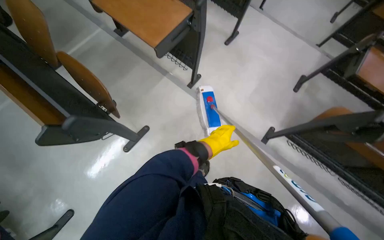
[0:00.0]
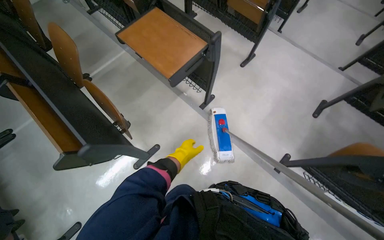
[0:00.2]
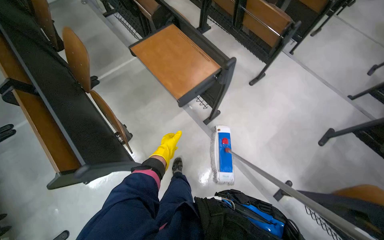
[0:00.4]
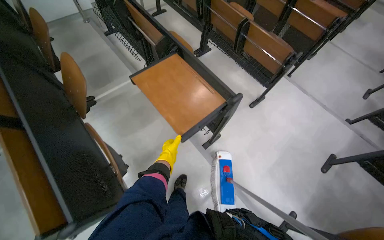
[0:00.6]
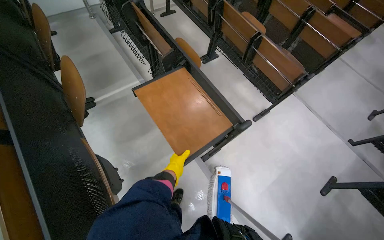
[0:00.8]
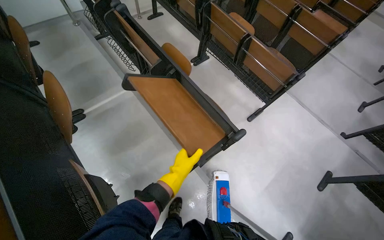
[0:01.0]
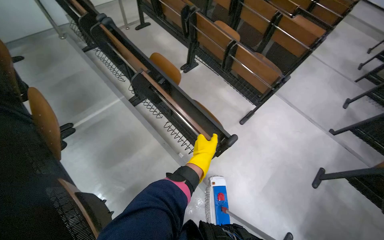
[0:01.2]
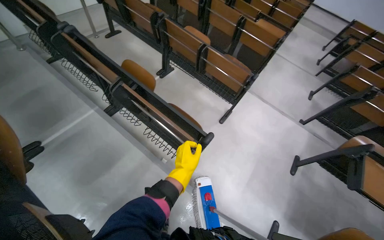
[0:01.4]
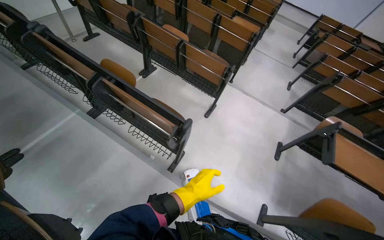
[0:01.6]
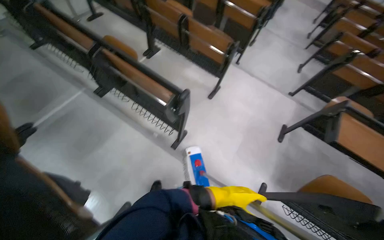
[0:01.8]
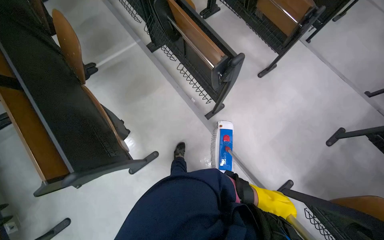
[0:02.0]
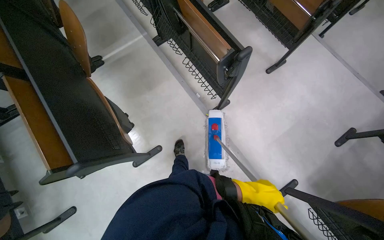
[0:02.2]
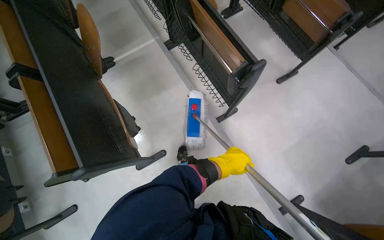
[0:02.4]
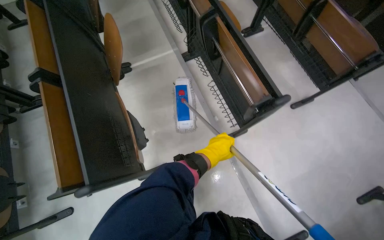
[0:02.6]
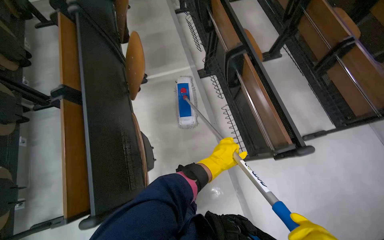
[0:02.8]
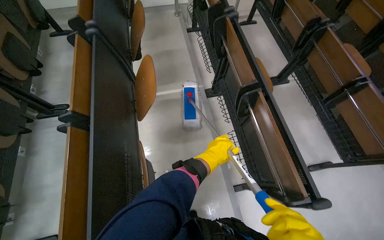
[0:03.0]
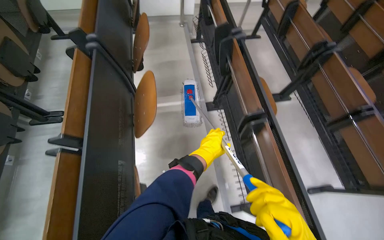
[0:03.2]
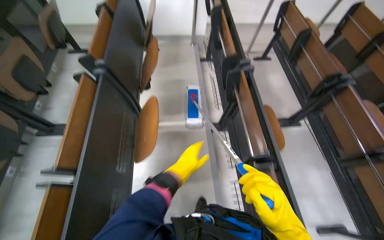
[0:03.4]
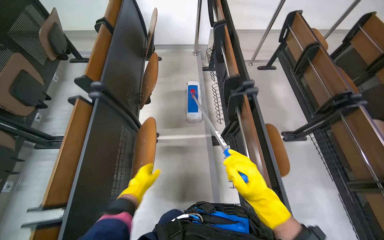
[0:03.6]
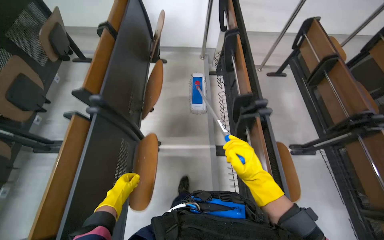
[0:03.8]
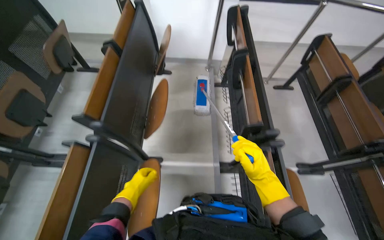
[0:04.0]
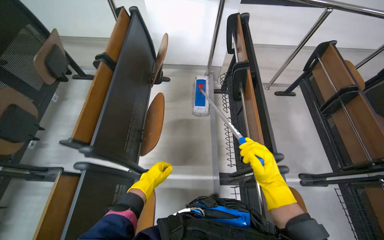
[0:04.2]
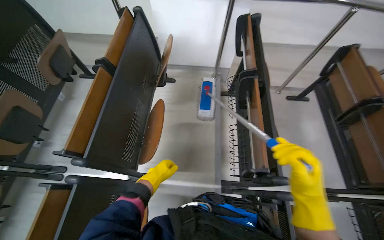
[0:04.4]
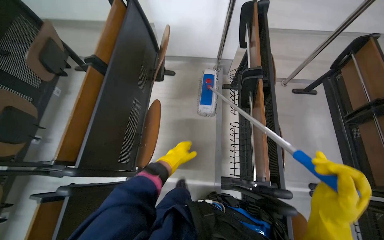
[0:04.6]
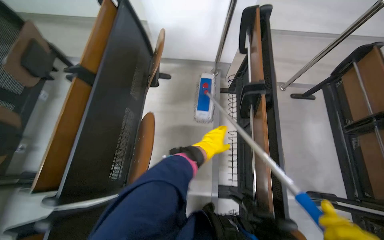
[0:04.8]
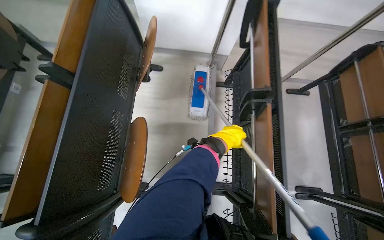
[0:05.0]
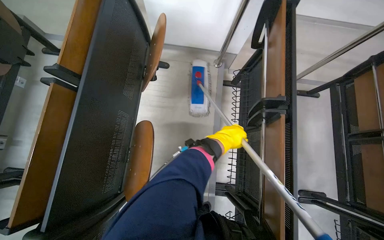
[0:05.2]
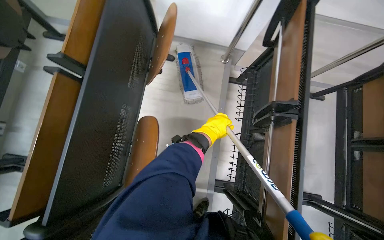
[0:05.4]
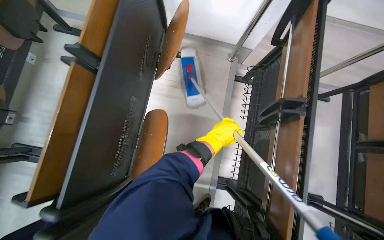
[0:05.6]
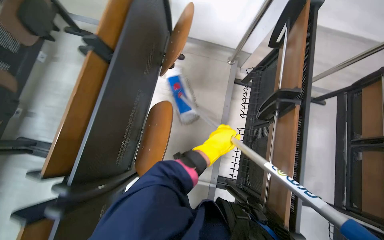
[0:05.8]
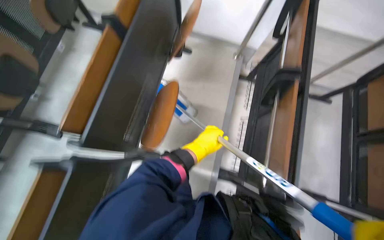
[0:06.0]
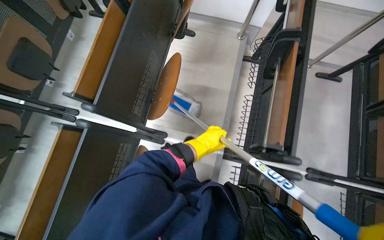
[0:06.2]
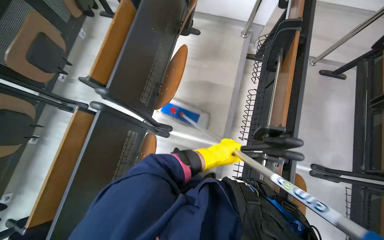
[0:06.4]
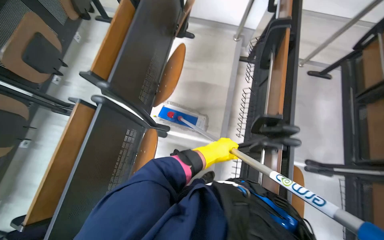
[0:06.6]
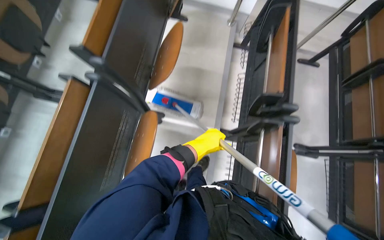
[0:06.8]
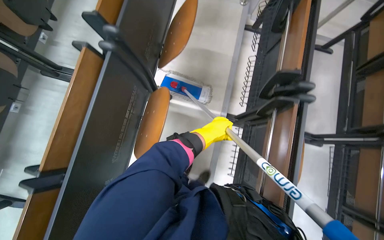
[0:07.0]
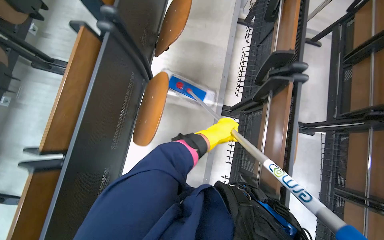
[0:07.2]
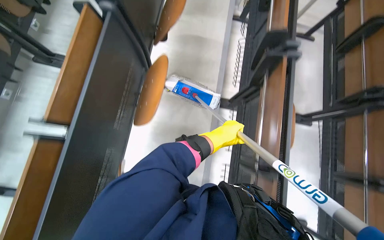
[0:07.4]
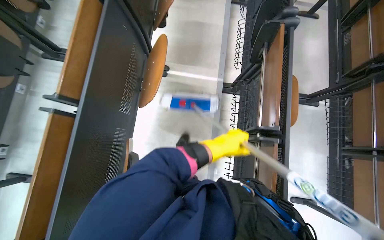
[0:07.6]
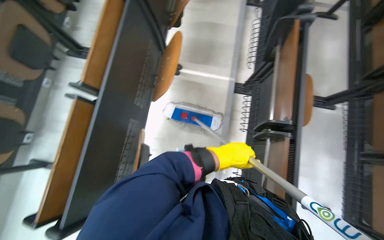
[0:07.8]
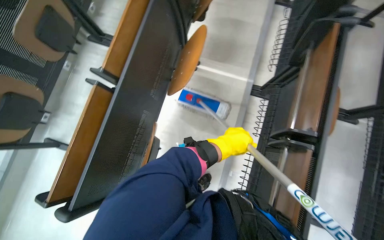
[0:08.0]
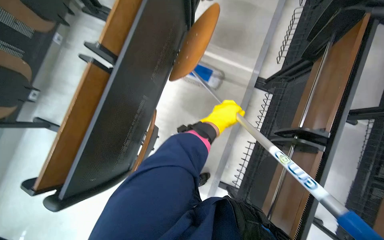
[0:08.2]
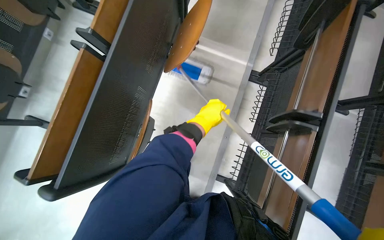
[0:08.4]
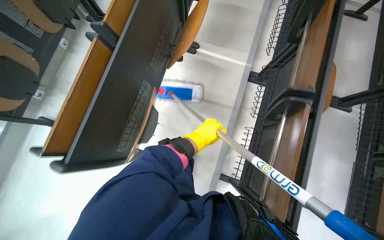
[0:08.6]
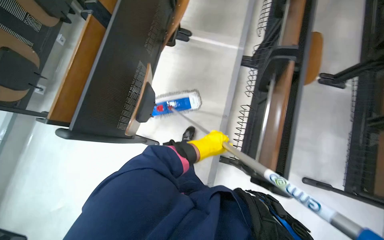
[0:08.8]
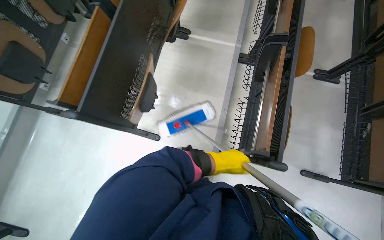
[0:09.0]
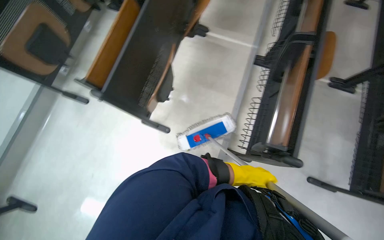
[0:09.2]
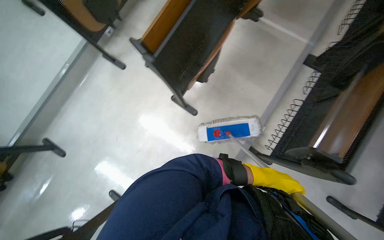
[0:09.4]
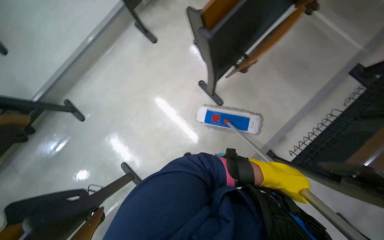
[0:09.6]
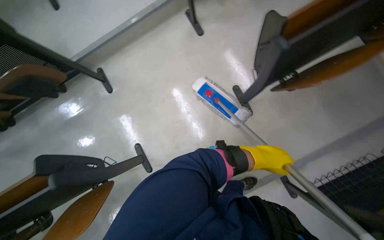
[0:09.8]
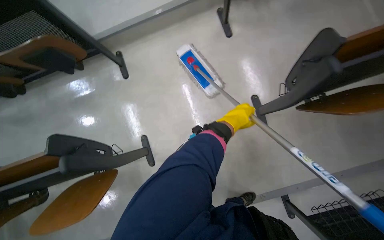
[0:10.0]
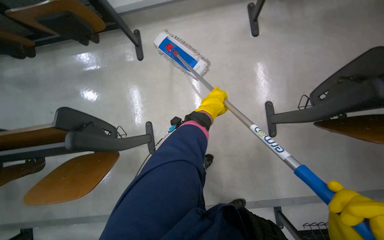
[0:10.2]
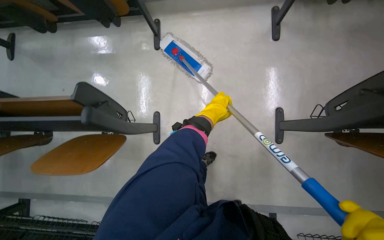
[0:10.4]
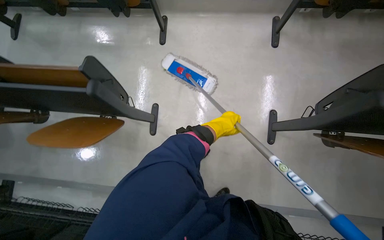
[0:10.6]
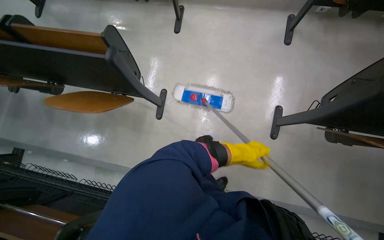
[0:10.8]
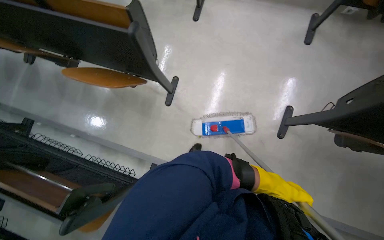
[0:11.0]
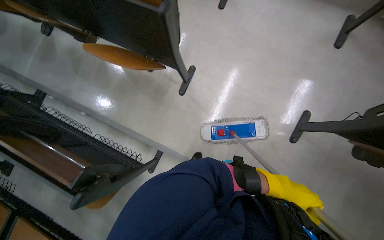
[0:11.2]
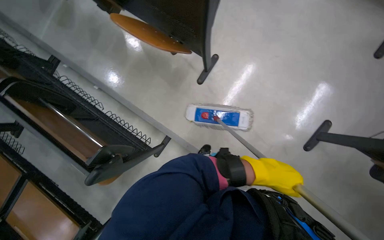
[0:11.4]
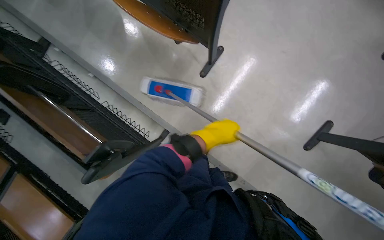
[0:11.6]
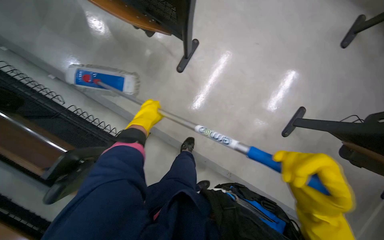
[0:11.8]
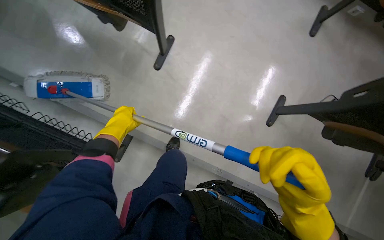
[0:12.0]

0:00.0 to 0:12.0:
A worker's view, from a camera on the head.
Job: organizing items.
The whole recording: Folding up lecture hall desks. The worker folds up the desks attached to the lecture hall seats.
0:00.0 to 0:01.6: The camera travels approximately 50 cm. The camera pitches upward, by approximately 15 degrees.
0:01.6 to 0:03.0: The wearer looks about 45 degrees further to the left.
0:03.0 to 0:04.4: The head travels approximately 90 cm.
0:04.4 to 0:06.0: The left hand heads up the picture and to the right, covering about 20 cm.
0:06.0 to 0:07.6: The head travels about 80 cm.
0:07.6 to 0:09.0: The head travels about 50 cm.
0:09.0 to 0:10.4: The camera is carried roughly 70 cm. The wearer looks about 75 degrees further to the left. The view tilts about 15 degrees downward.
0:10.4 to 0:12.0: The camera travels roughly 50 cm. Everything in view rotates some 25 degrees clockwise.

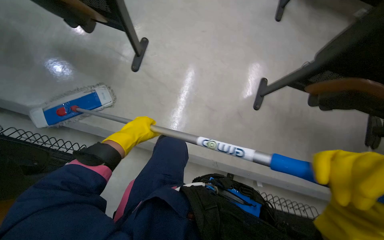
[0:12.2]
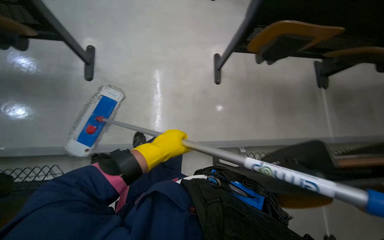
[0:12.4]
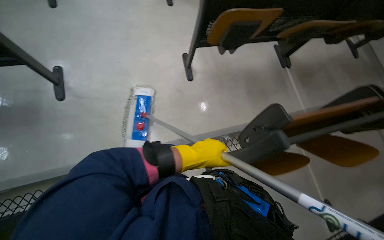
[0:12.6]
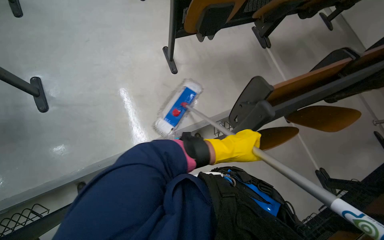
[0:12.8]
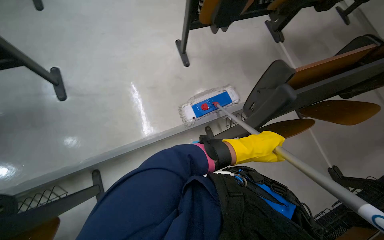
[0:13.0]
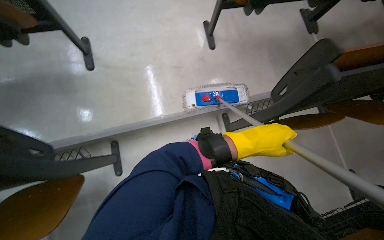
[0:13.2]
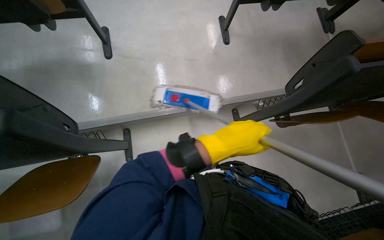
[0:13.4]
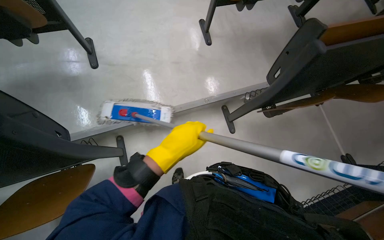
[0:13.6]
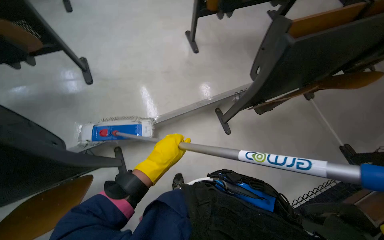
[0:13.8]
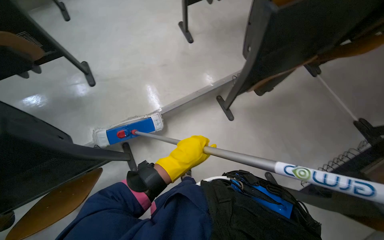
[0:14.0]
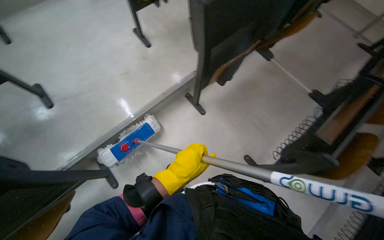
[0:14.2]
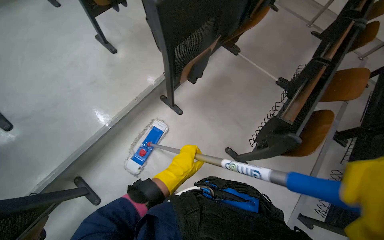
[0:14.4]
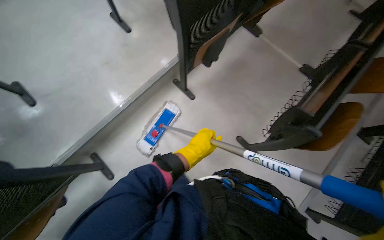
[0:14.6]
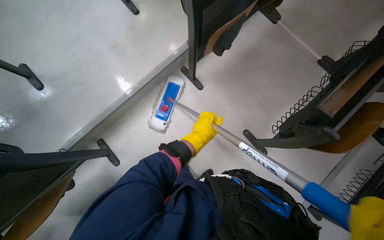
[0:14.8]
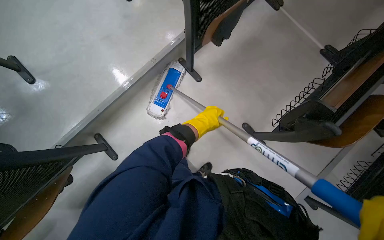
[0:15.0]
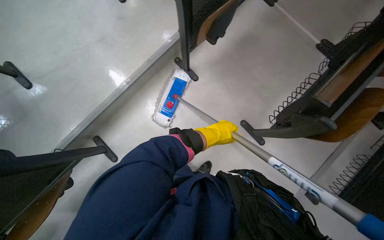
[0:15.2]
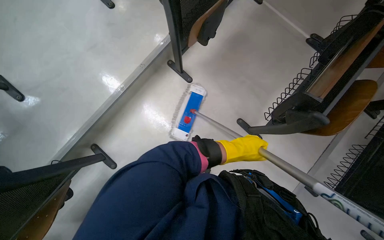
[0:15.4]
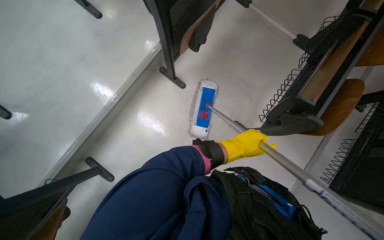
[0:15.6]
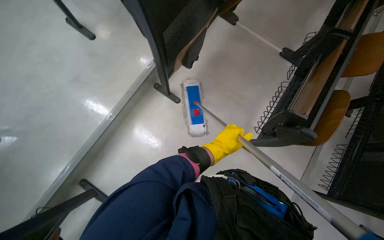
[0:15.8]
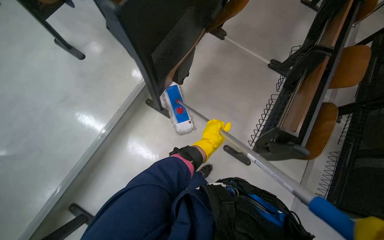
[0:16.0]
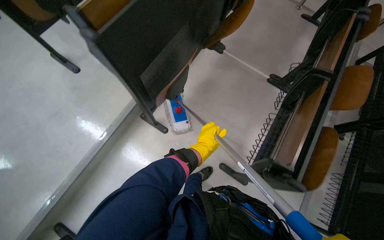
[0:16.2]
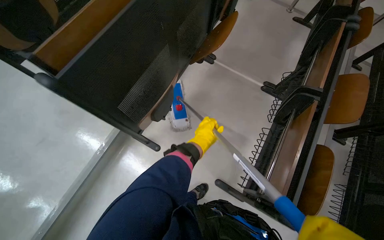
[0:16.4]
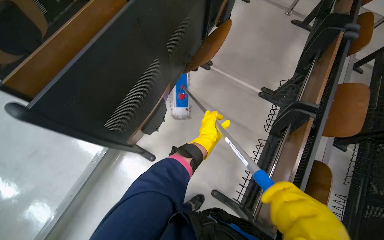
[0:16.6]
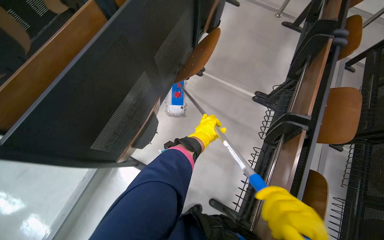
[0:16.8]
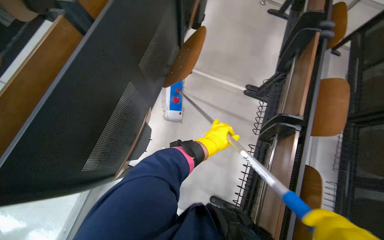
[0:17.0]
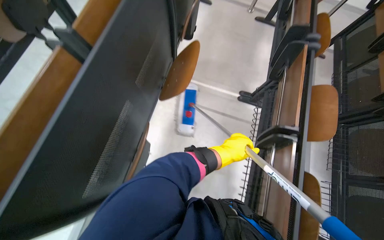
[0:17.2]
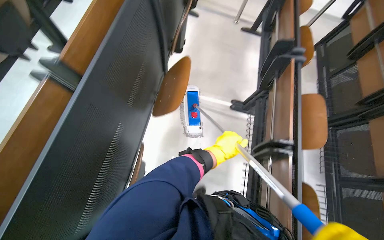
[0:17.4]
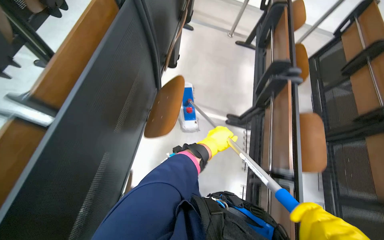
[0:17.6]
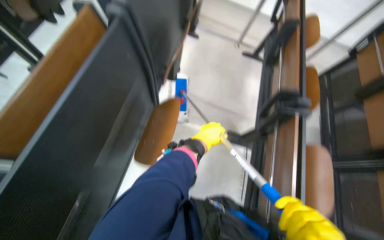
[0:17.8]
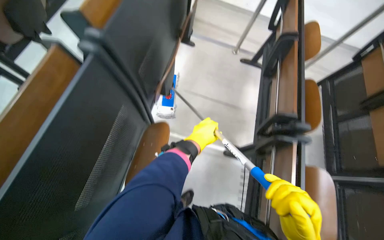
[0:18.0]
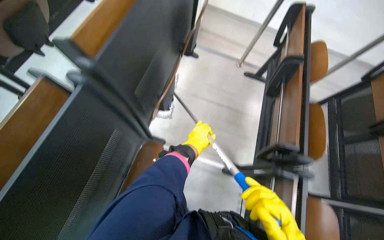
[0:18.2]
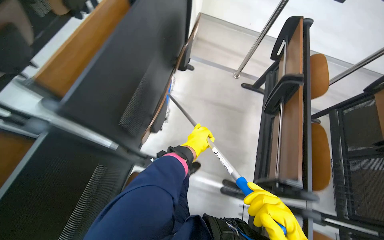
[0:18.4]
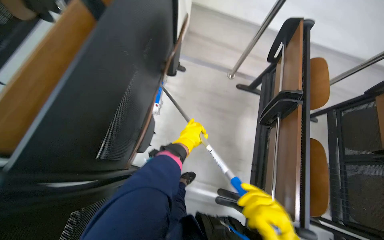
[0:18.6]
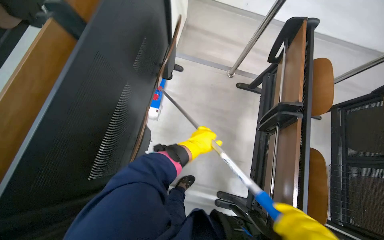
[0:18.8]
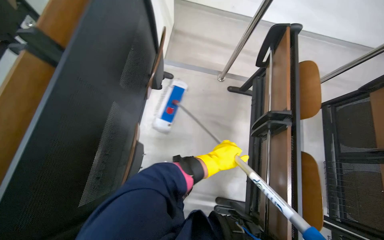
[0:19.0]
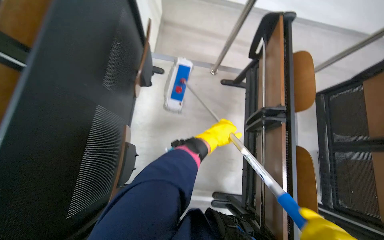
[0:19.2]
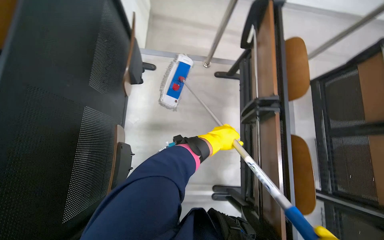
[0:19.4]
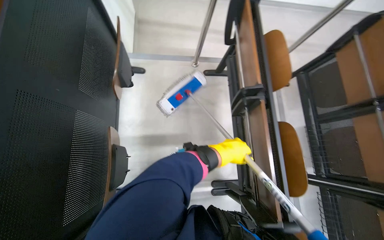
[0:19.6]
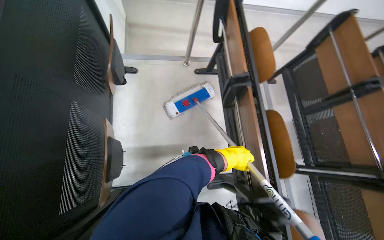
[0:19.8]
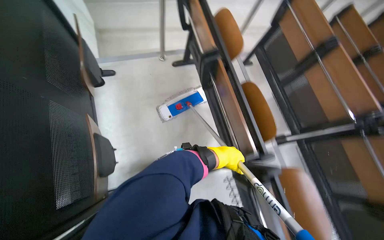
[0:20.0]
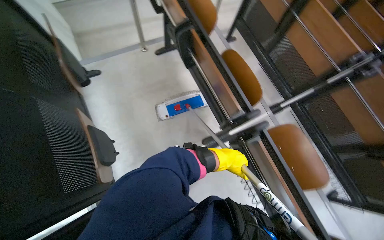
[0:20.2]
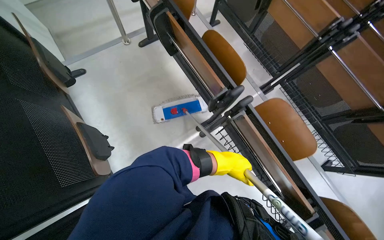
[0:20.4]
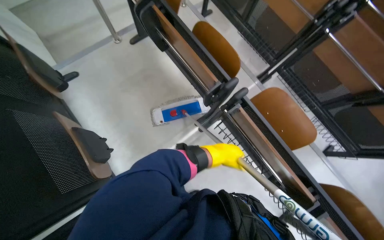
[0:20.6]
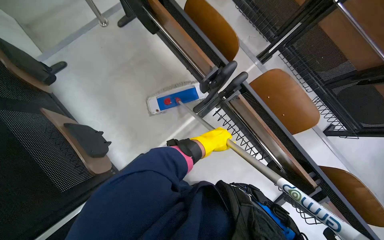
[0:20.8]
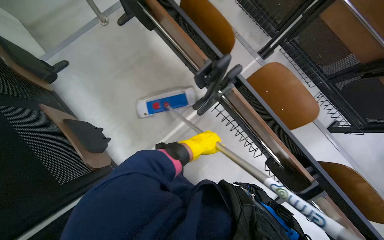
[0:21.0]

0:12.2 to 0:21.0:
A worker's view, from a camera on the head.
Job: organizing items.
The whole recording: Folding up lecture hall desks. The worker folds up the desks attached to the lecture hall seats.
0:12.2 to 0:13.6: The camera travels some 40 cm. Everything in view rotates about 25 degrees counterclockwise.
0:13.6 to 0:15.2: The scene turns some 30 degrees counterclockwise in the picture.
0:15.2 to 0:16.6: The camera travels roughly 50 cm.
0:16.6 to 0:18.0: The camera is carried some 70 cm.
0:18.0 to 0:19.6: The camera travels approximately 70 cm.
0:19.6 to 0:21.0: The wearer moves some 50 cm. The camera pitches downward, by some 10 degrees. The scene rotates counterclockwise by some 40 degrees.
